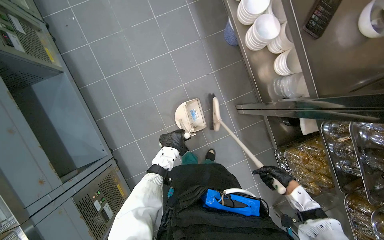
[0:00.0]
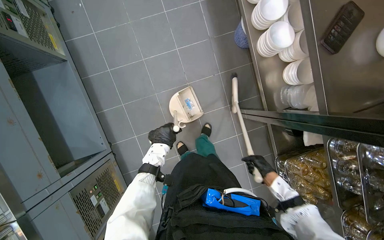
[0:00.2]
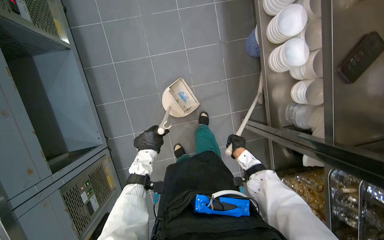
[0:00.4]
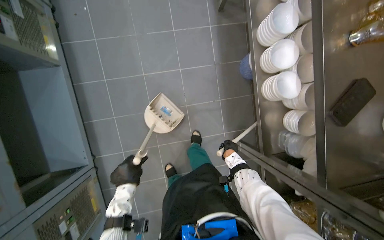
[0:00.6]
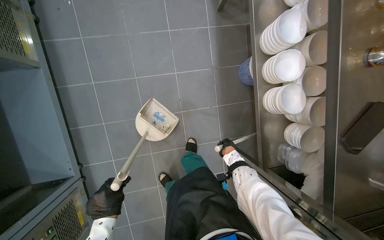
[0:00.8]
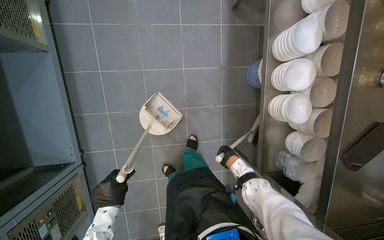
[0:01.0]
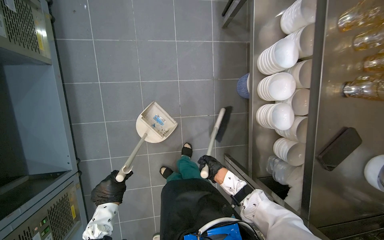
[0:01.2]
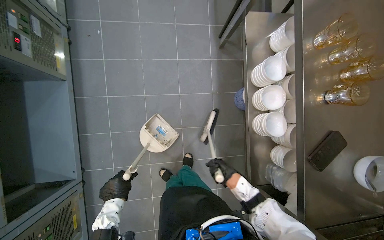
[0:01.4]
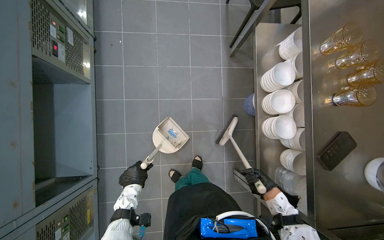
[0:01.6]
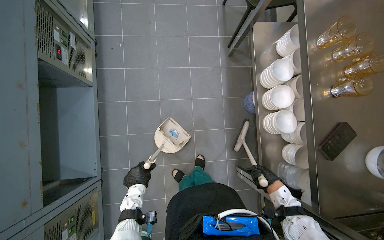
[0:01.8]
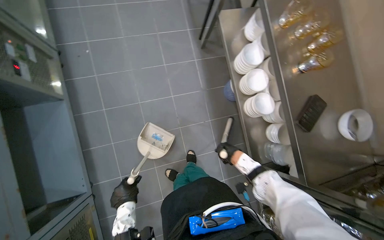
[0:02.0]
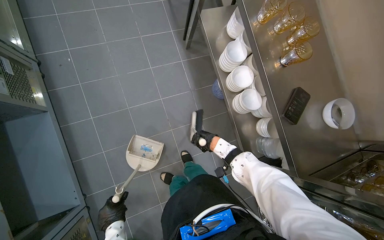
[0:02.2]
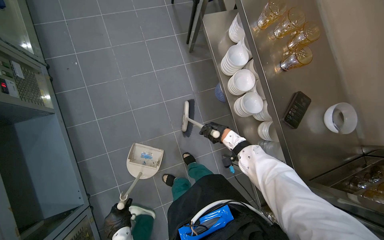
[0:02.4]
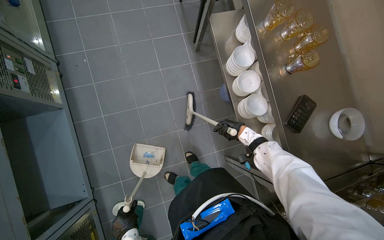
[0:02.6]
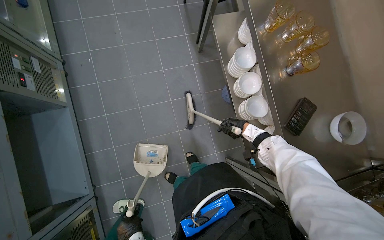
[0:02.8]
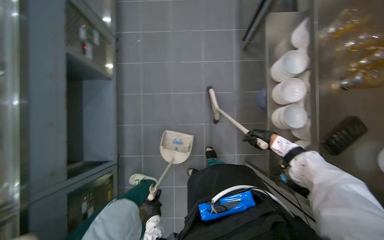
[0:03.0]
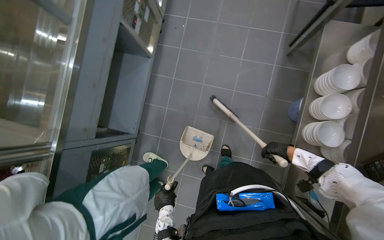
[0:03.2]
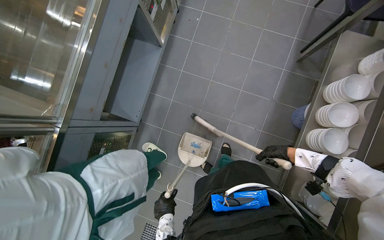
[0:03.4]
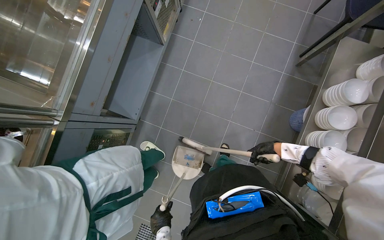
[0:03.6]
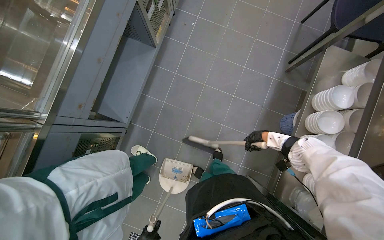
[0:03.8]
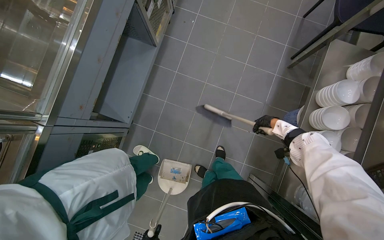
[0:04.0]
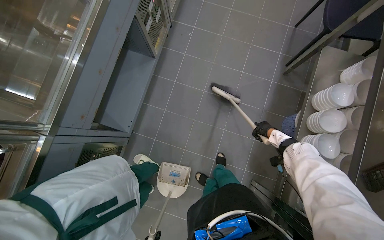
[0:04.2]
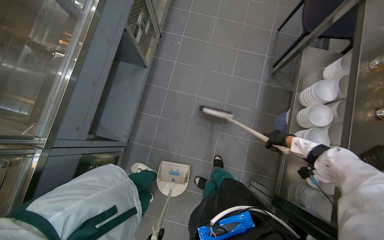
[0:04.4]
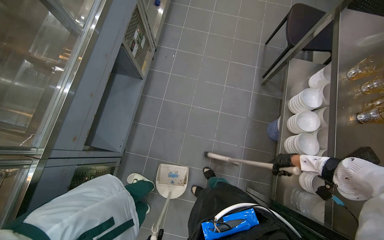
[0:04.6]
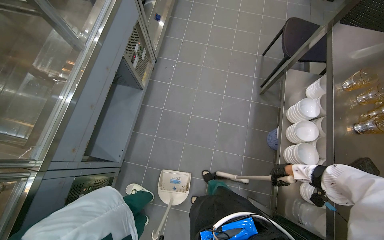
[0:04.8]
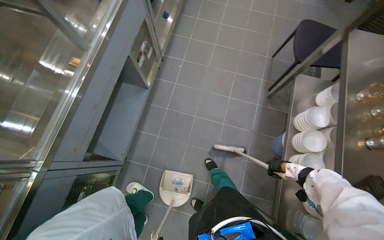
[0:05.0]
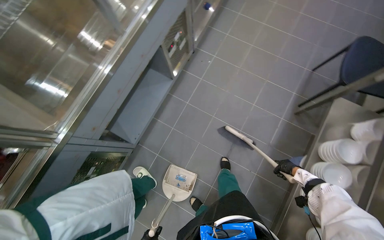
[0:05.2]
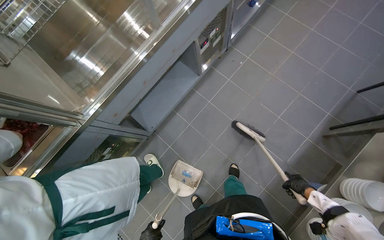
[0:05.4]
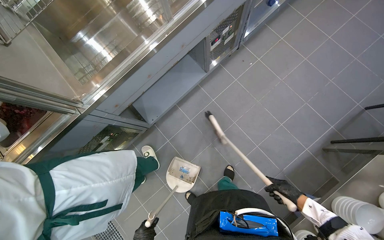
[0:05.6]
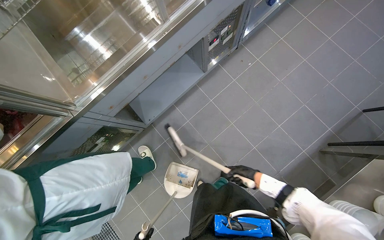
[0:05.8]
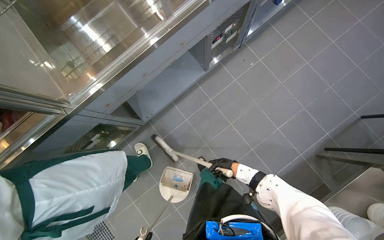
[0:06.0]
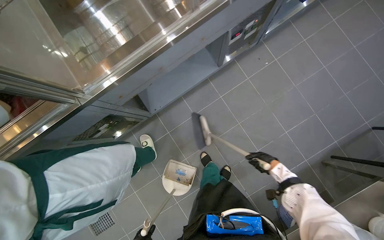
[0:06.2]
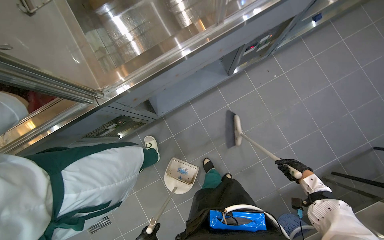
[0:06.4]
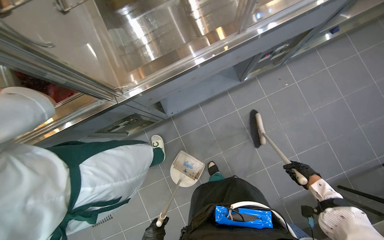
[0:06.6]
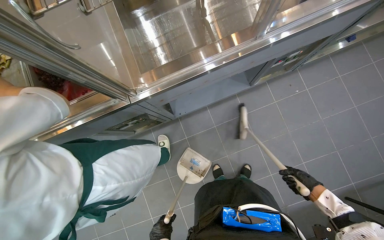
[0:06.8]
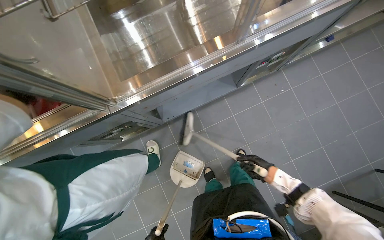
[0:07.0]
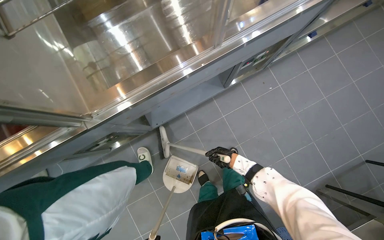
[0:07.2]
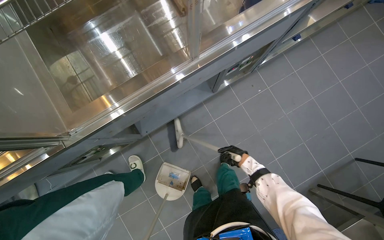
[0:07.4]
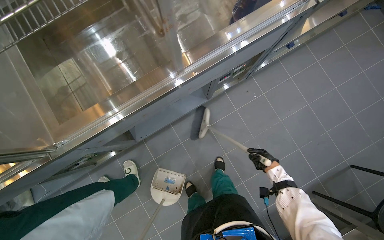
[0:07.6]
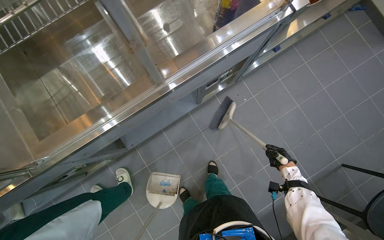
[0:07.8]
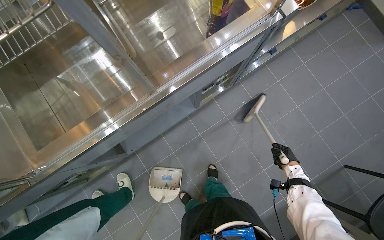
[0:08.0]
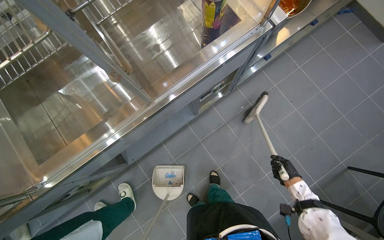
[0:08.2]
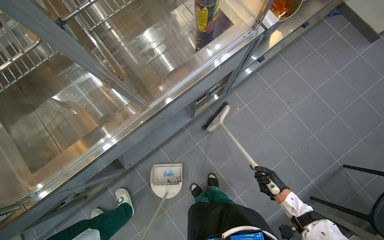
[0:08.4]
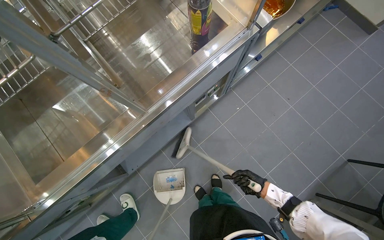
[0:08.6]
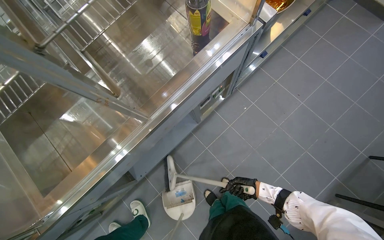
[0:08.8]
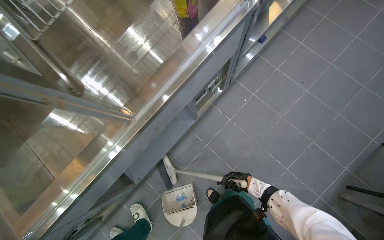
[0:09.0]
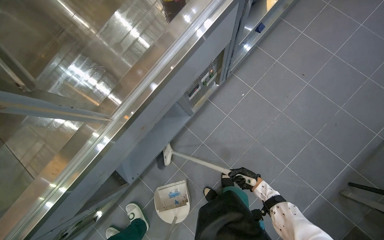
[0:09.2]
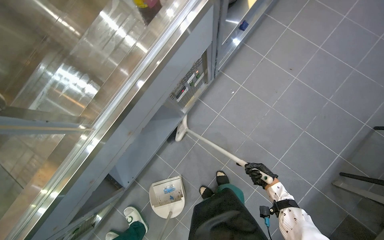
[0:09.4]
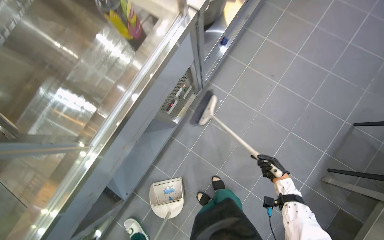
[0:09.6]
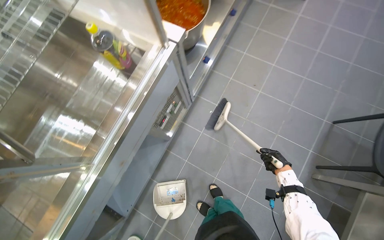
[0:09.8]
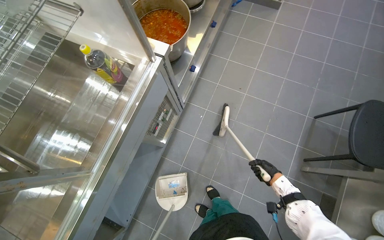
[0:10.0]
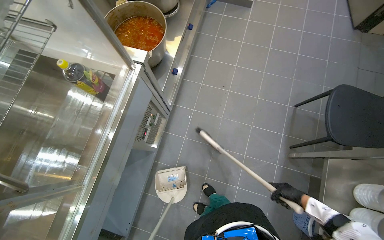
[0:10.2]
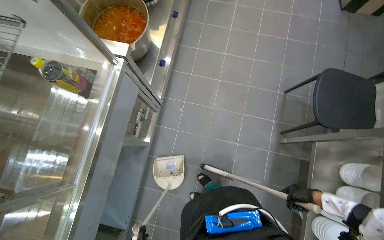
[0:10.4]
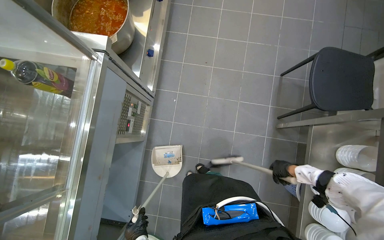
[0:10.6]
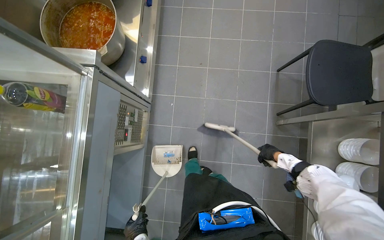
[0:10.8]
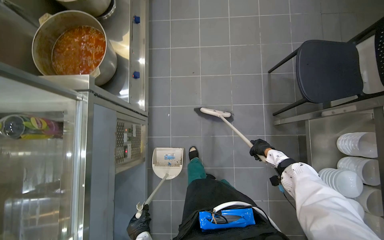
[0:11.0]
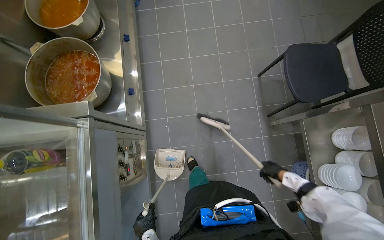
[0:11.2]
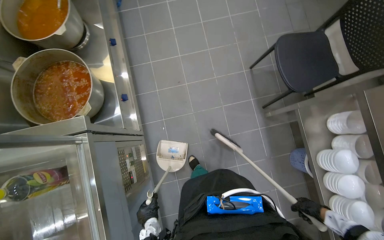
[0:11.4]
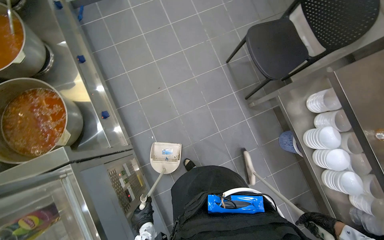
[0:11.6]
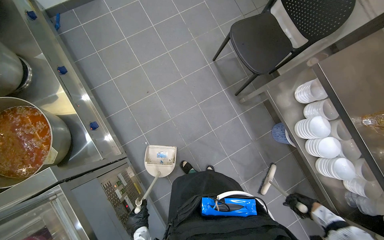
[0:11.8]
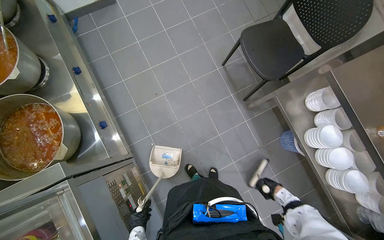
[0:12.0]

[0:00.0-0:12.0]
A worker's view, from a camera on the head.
Job: sweeping floor.
The whole recording: Sweeping kitchen floor. The worker sweeps the kitchen floor with a broom and dustpan, moving chairs to clean underneath them.
0:00.0 to 0:01.6: The right hand goes to the left and returns, roughly 10 cm each way. The left hand moves to the left, roughly 10 cm.
0:01.6 to 0:03.0: The right hand is displaced up the picture by approximately 15 cm.
0:04.4 to 0:06.0: The wearer's head swings roughly 35 degrees to the left. The right hand moves to the left and farther from the camera, some 30 cm.
0:06.0 to 0:07.6: The right hand goes left and right, about 30 cm each way, reversing 2 times.
0:09.0 to 0:10.4: The scene turns some 30 degrees counterclockwise in the picture. The right hand shifts some 50 cm nearer to the camera and to the right.
0:10.4 to 0:12.0: The scene rotates counterclockwise by roughly 40 degrees. The right hand travels farther from the camera by some 10 cm, and reaches some 10 cm up the picture, then returns.

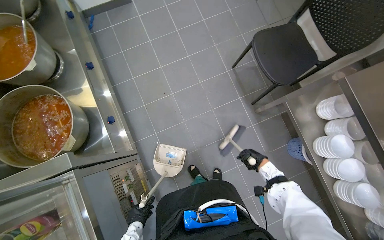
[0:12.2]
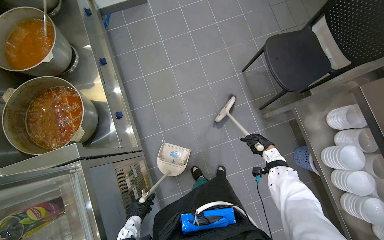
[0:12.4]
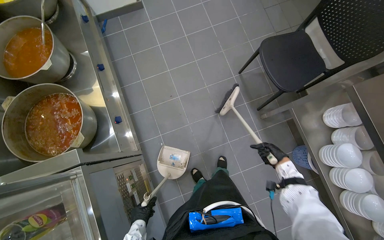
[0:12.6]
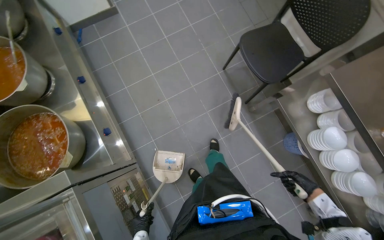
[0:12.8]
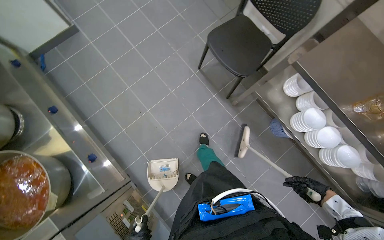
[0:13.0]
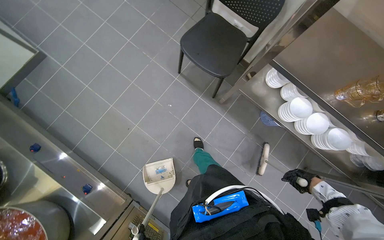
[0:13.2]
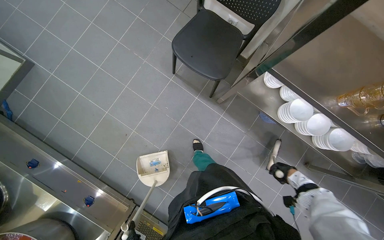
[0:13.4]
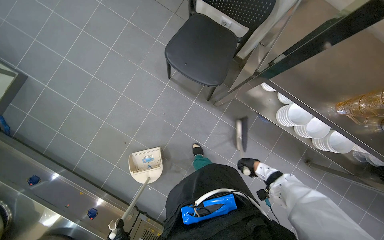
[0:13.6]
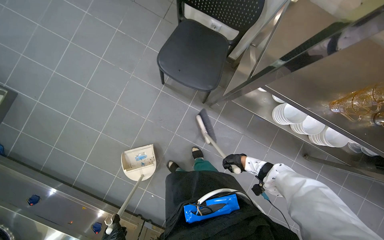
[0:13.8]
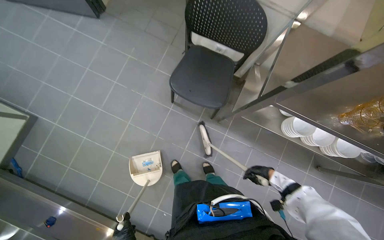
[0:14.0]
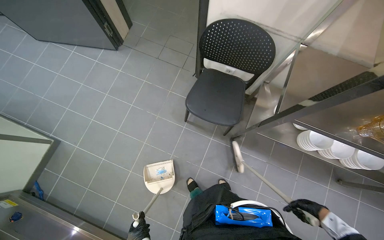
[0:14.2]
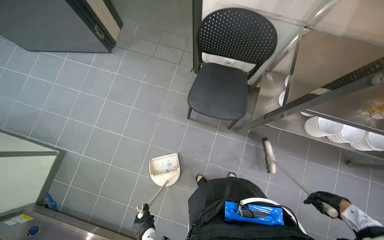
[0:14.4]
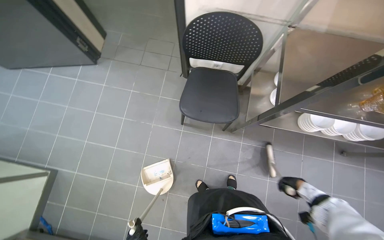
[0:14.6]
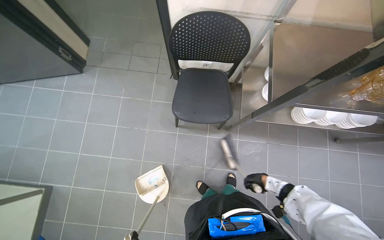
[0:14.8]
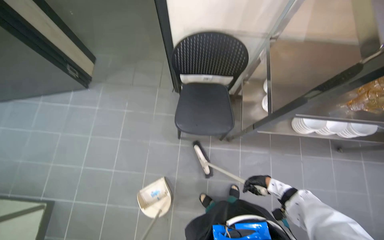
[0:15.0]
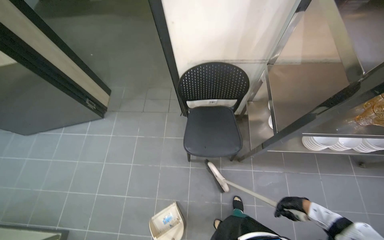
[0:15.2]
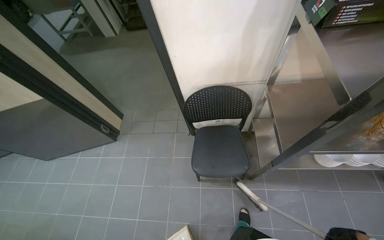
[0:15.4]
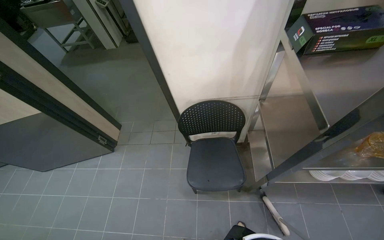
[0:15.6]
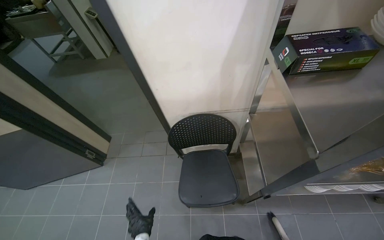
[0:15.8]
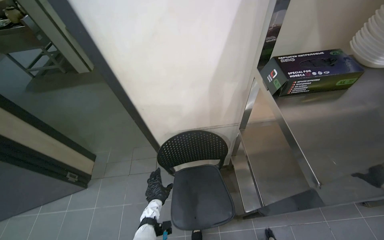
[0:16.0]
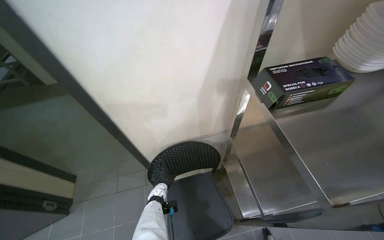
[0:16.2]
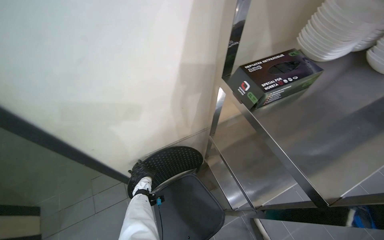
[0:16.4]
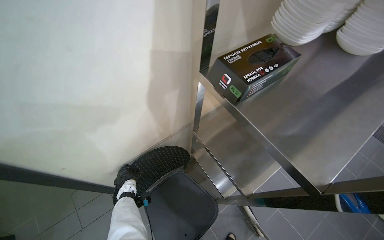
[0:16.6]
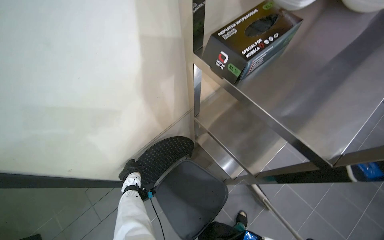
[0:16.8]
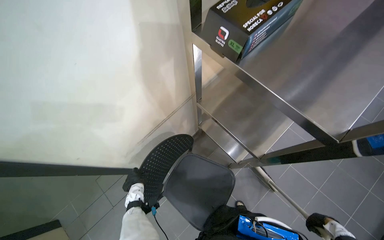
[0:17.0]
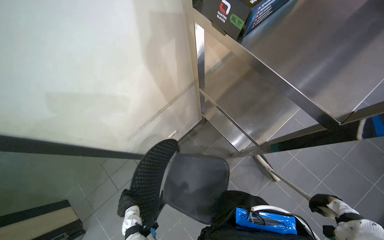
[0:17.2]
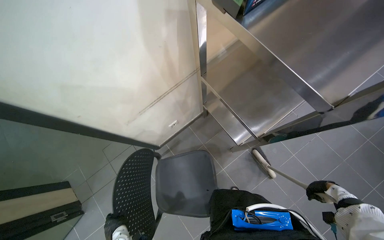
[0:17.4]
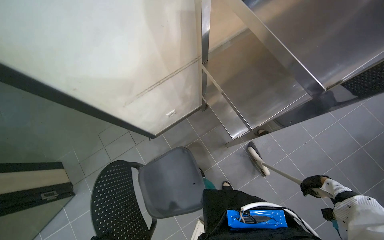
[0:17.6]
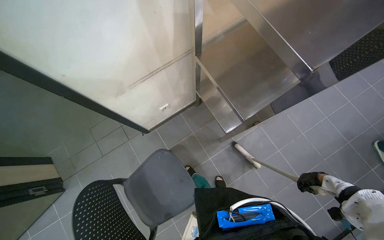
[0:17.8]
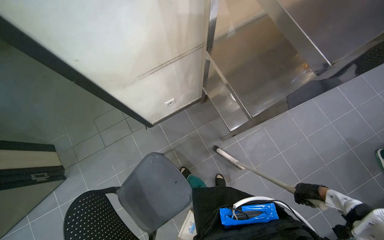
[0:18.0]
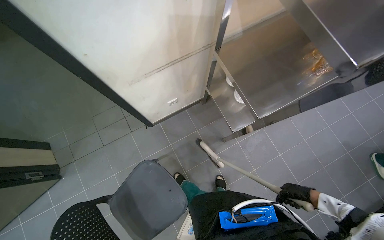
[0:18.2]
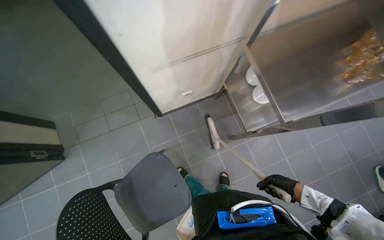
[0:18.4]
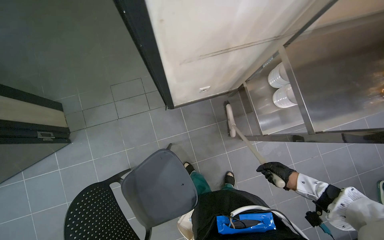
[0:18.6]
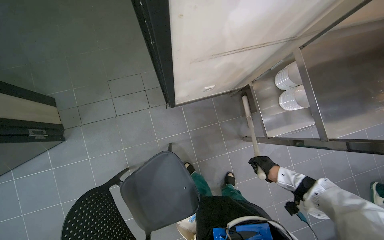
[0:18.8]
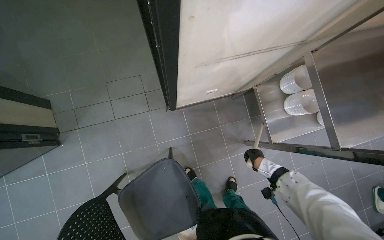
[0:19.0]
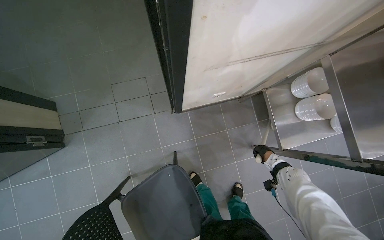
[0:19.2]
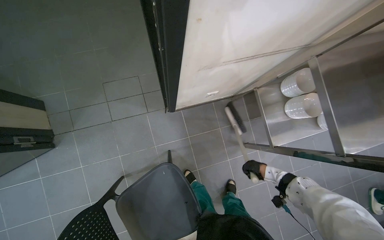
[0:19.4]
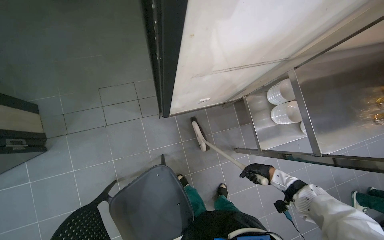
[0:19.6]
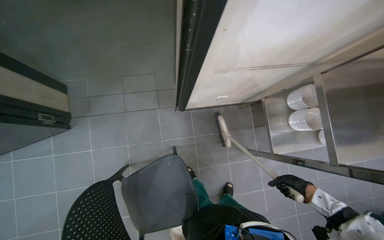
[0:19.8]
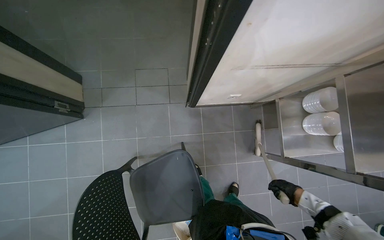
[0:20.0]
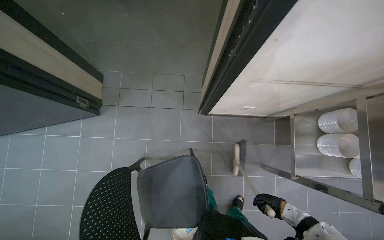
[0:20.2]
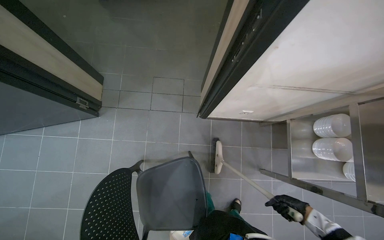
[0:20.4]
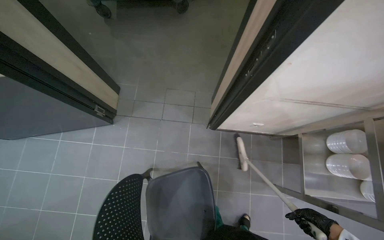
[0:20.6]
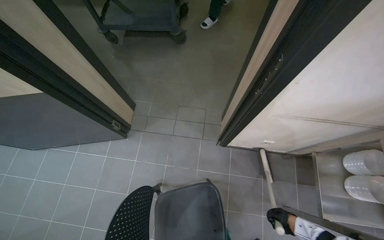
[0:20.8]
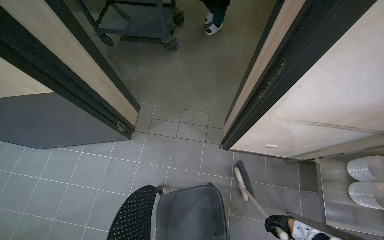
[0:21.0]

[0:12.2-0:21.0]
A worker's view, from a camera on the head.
Job: sweeping floor.
The whole recording: Sweeping kitchen floor. The worker sweeps the kitchen floor with a broom and dustpan, moving chairs to clean underneath them.
0:12.2 to 0:13.6: The head travels about 40 cm. The scene turns about 35 degrees counterclockwise in the picture.
0:13.6 to 0:15.2: The view tilts about 20 degrees upward. The scene rotates counterclockwise by roughly 30 degrees. The right hand goes approximately 10 cm nearer to the camera.
0:15.2 to 0:16.6: The camera is carried roughly 40 cm. The head rotates approximately 40 degrees to the right.
0:16.6 to 0:18.0: The view tips downward by about 20 degrees.
0:18.0 to 0:19.6: The head travels to the left, approximately 40 cm.
0:19.6 to 0:21.0: The head rotates roughly 25 degrees to the left. The wearer looks roughly 15 degrees further upward.
